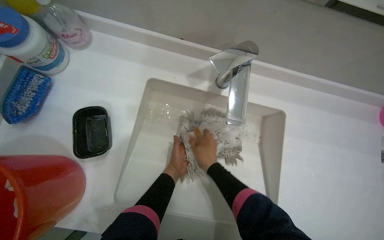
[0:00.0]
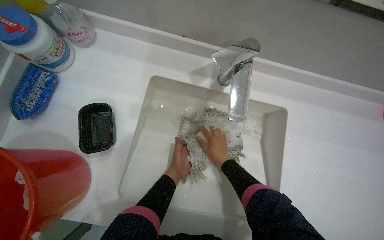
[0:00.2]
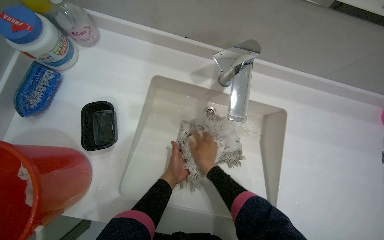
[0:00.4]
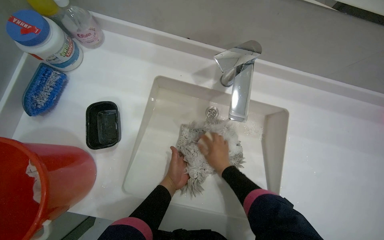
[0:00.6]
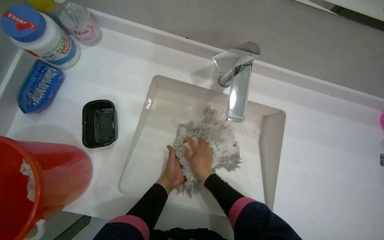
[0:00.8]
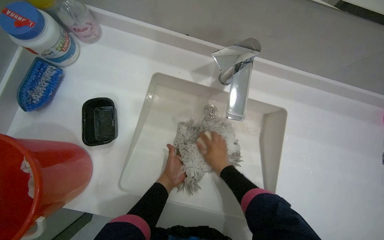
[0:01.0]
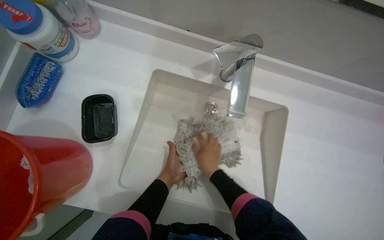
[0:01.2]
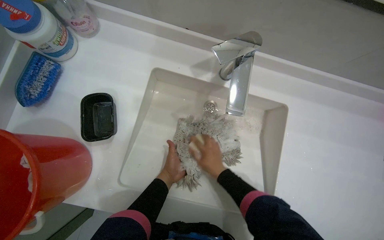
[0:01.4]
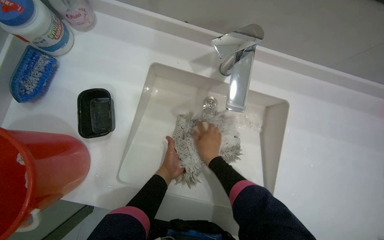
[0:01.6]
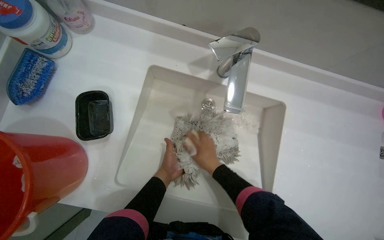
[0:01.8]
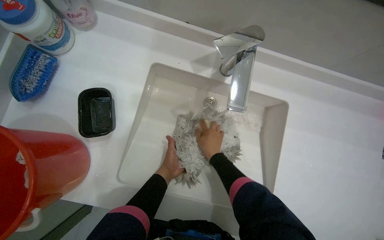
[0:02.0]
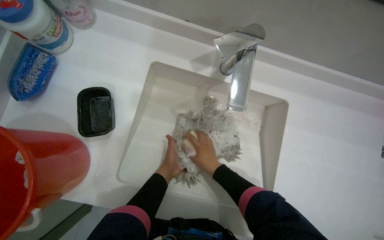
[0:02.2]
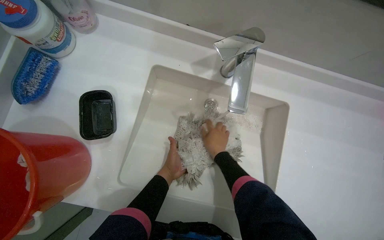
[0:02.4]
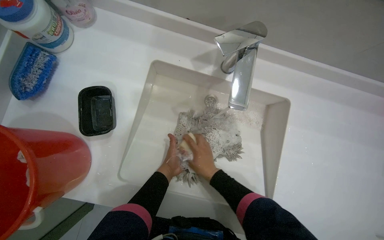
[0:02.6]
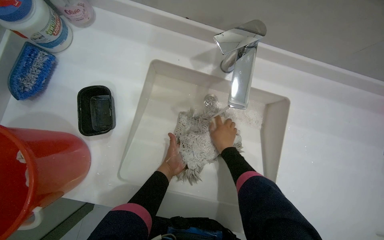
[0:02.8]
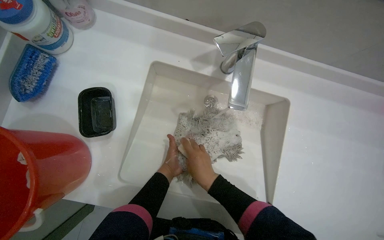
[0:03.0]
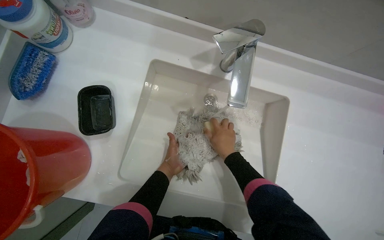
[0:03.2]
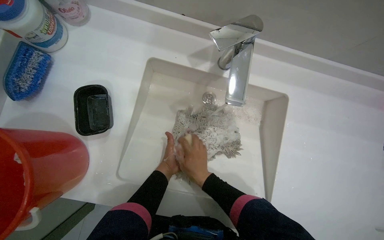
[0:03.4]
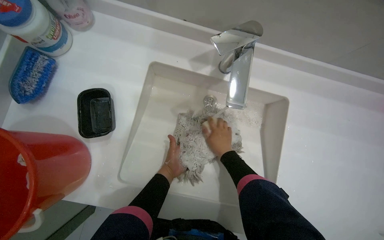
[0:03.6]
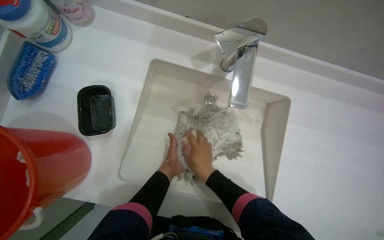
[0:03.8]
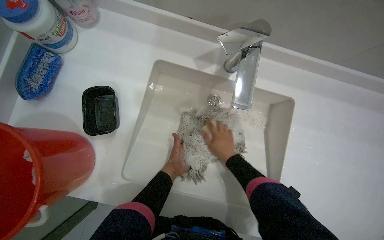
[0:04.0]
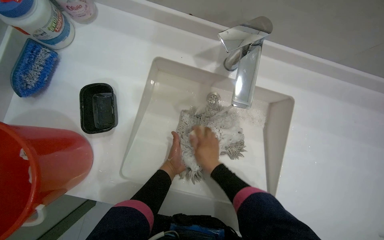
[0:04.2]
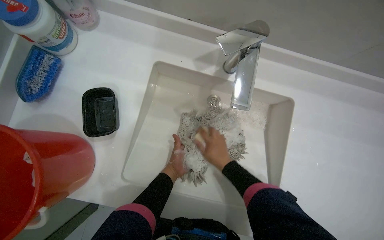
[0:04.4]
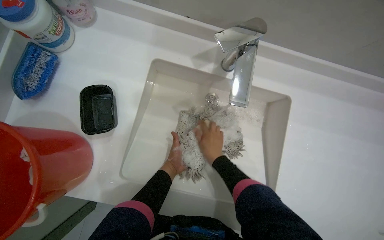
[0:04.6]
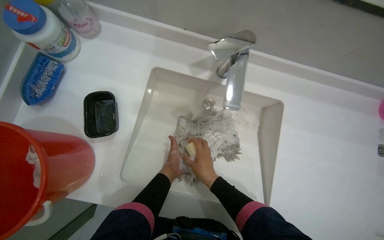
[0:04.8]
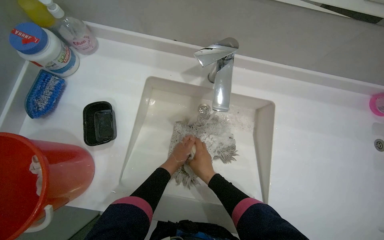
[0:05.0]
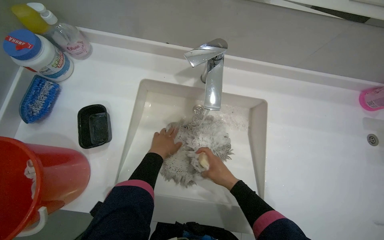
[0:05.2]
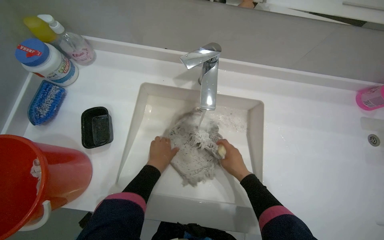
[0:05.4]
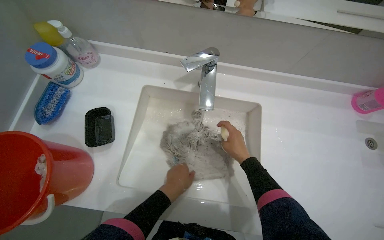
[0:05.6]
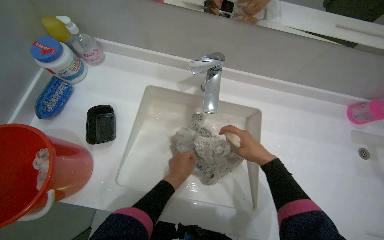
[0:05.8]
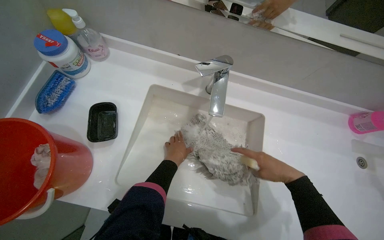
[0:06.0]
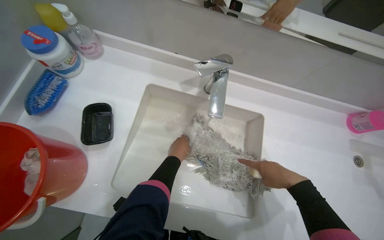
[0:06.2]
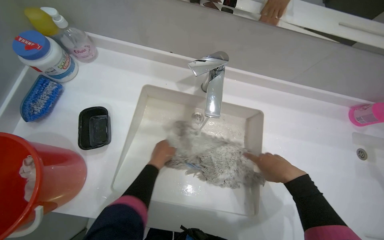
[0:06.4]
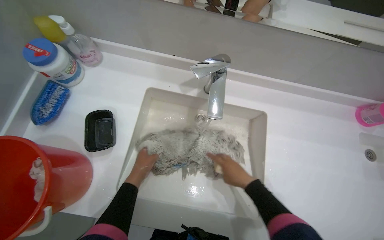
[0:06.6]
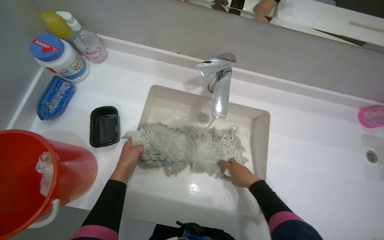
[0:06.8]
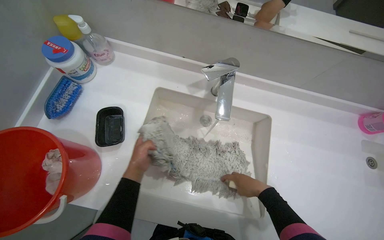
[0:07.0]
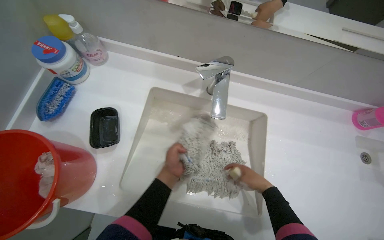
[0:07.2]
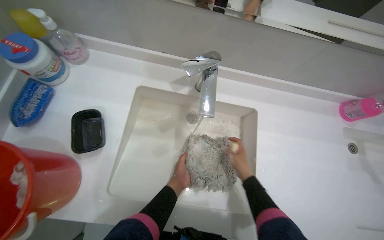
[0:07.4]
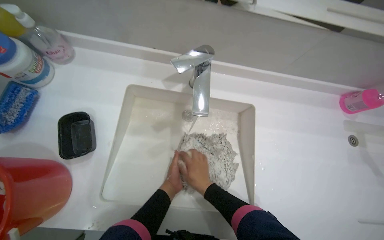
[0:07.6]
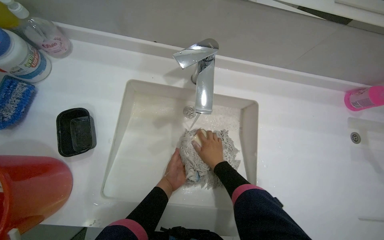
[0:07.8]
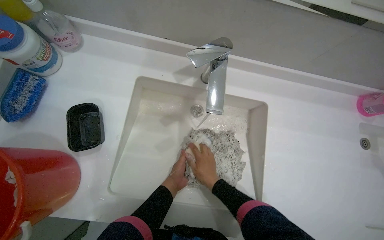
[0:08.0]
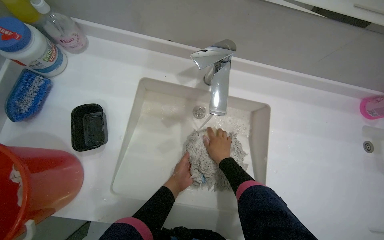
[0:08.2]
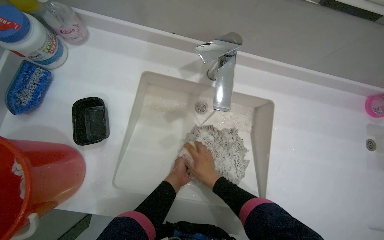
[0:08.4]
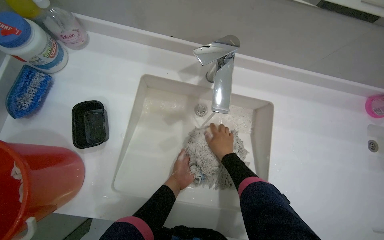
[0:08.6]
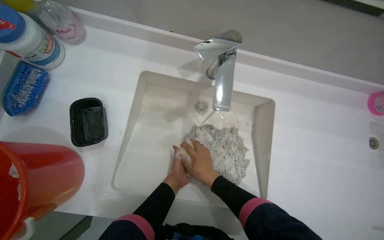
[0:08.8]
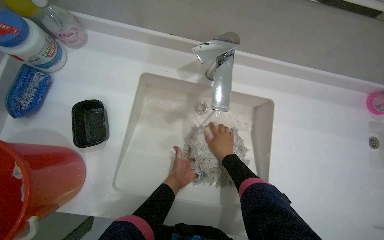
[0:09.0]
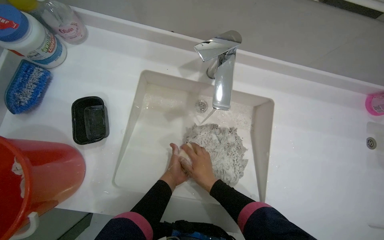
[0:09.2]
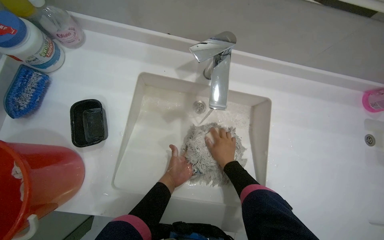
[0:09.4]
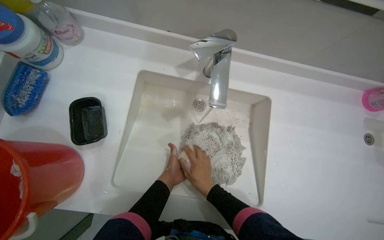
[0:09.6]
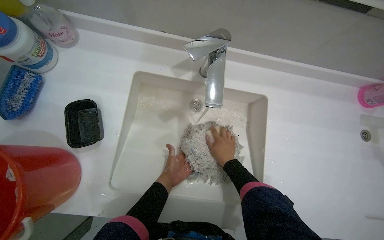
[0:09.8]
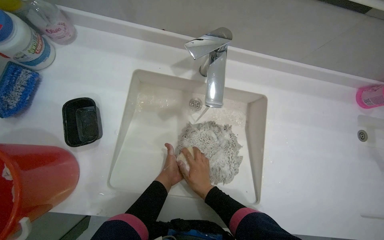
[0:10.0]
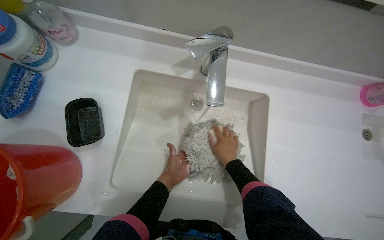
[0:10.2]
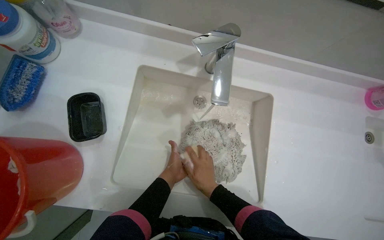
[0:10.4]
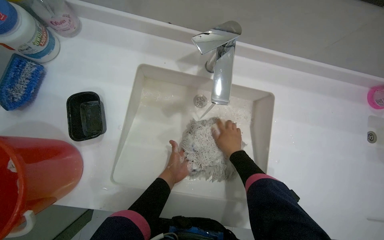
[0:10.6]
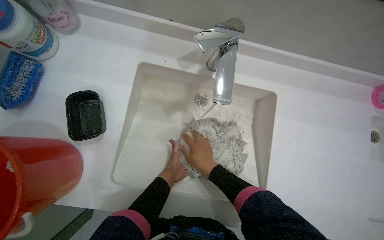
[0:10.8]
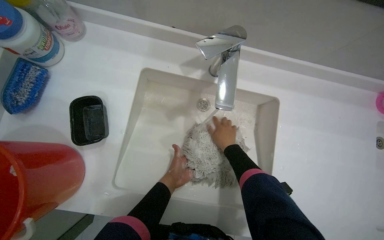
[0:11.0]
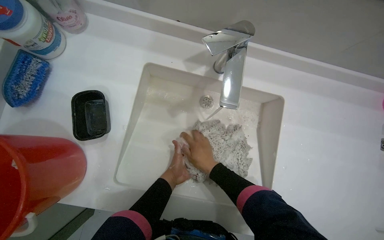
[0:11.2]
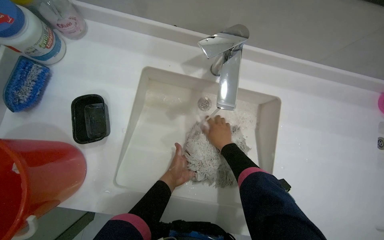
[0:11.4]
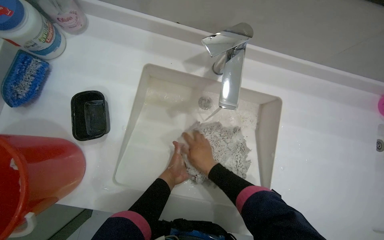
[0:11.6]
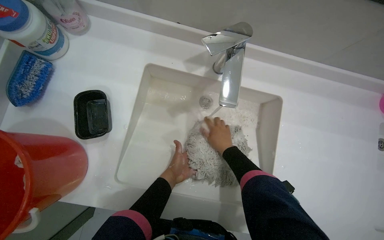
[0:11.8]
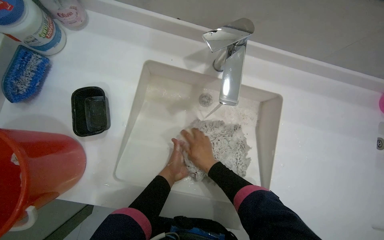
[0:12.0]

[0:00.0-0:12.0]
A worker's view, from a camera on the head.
Job: preparing cleaning supplies.
The whole recording: Washing mop head in sink. The worker rinses the mop head, then scrubs it with soap and a brush, and finally rinses it again in the sink.
0:00.0 to 0:03.0: The hands are busy where they are.
0:03.0 to 0:04.4: The right hand moves left and right over about 10 cm, changing direction 2 times.
0:04.4 to 0:06.0: The right hand moves to the right and nearer to the camera, about 25 cm. Meanwhile the left hand moves up and down the picture over approximately 10 cm, changing direction 2 times.
0:06.0 to 0:07.6: The left hand heads down the picture, covering roughly 10 cm, and reaches approximately 15 cm to the left, then returns. The right hand goes roughly 20 cm to the left and farther from the camera.
0:07.6 to 0:09.0: The hands work in one place, with small movements.
0:09.0 to 0:10.4: The right hand moves up and down the picture over about 10 cm, changing direction 2 times.
0:10.4 to 0:12.0: The right hand shifts some 10 cm up the picture.

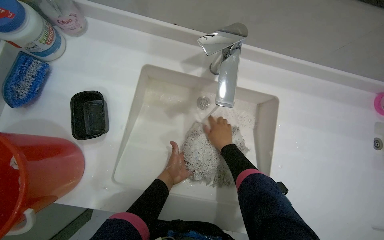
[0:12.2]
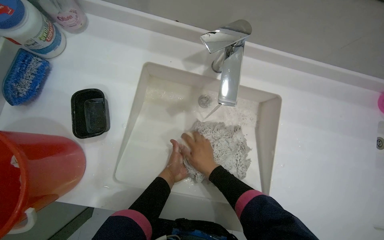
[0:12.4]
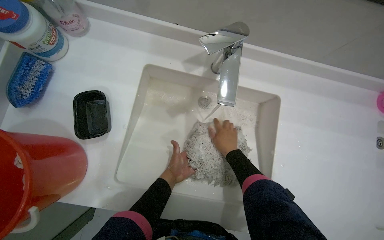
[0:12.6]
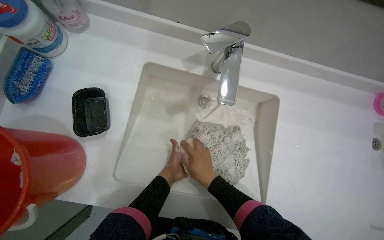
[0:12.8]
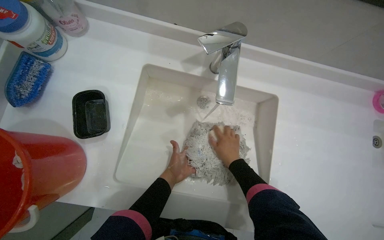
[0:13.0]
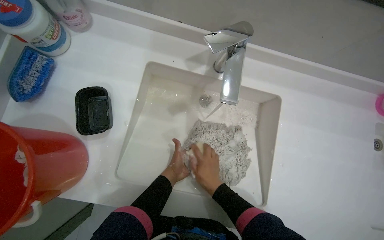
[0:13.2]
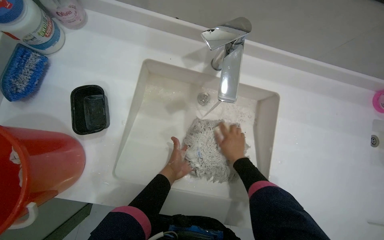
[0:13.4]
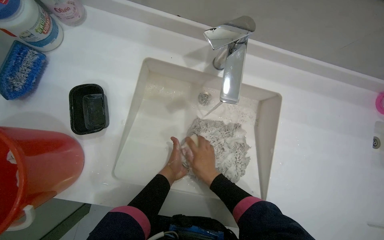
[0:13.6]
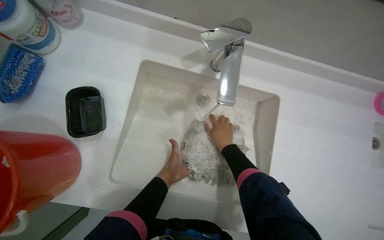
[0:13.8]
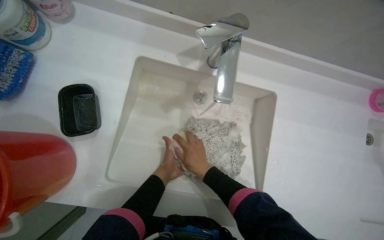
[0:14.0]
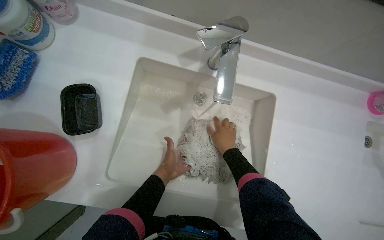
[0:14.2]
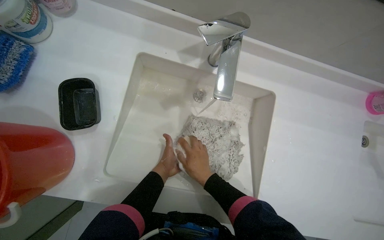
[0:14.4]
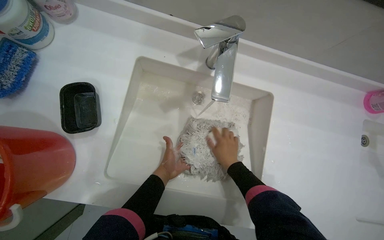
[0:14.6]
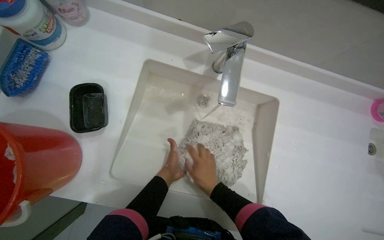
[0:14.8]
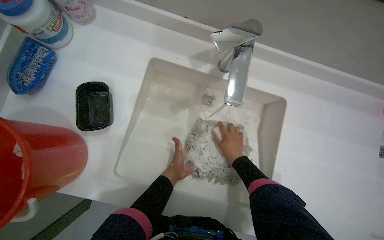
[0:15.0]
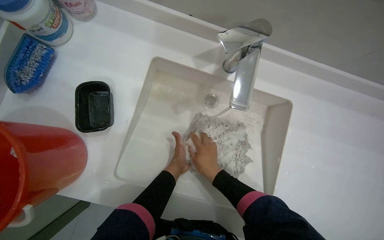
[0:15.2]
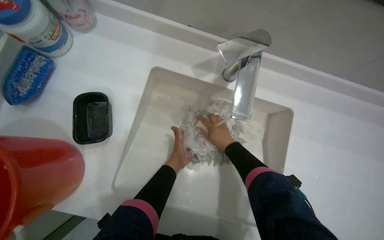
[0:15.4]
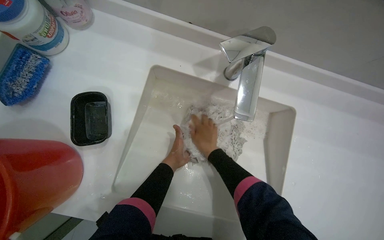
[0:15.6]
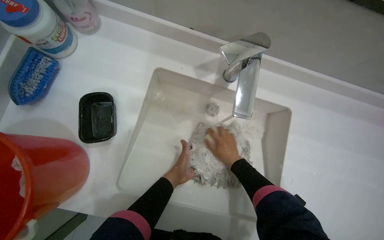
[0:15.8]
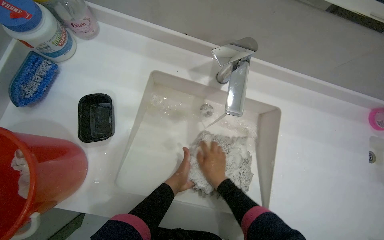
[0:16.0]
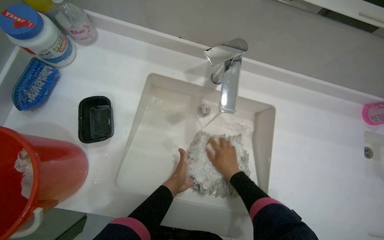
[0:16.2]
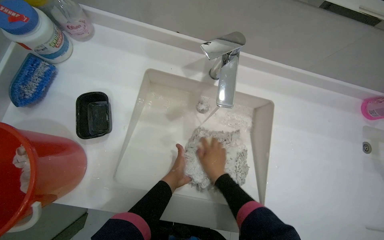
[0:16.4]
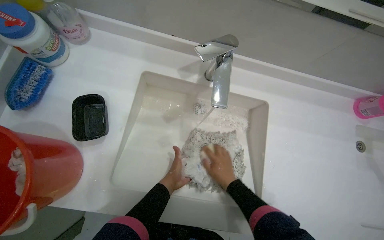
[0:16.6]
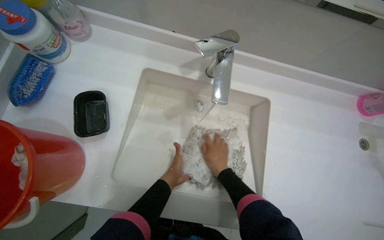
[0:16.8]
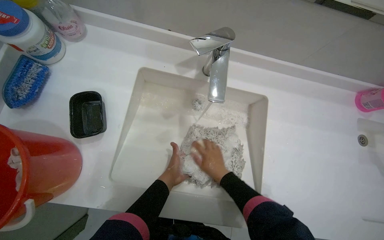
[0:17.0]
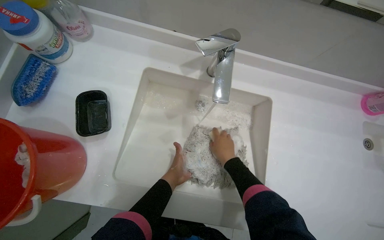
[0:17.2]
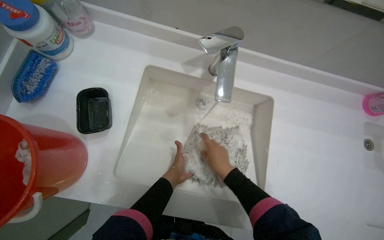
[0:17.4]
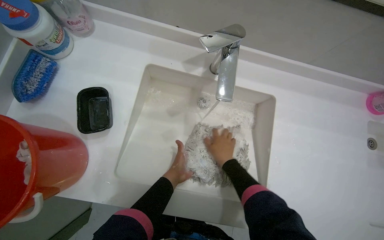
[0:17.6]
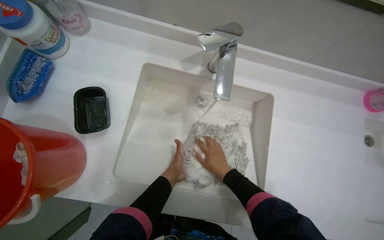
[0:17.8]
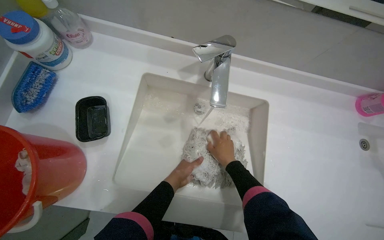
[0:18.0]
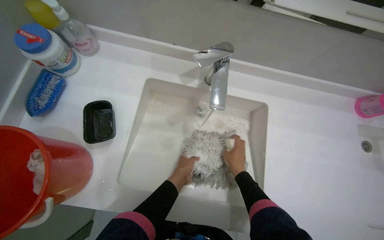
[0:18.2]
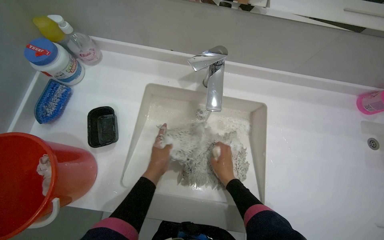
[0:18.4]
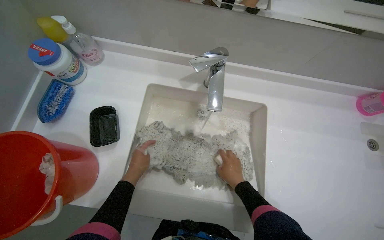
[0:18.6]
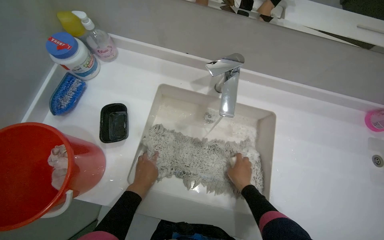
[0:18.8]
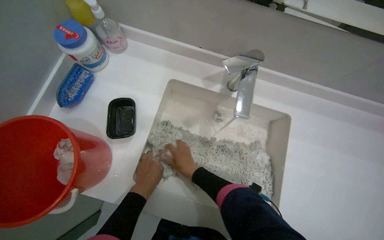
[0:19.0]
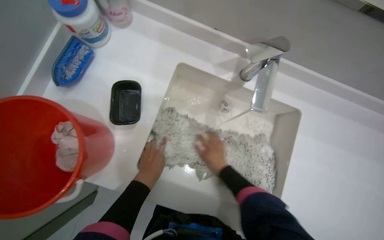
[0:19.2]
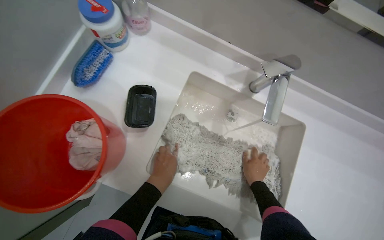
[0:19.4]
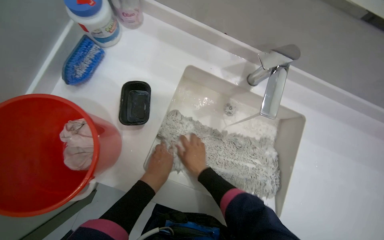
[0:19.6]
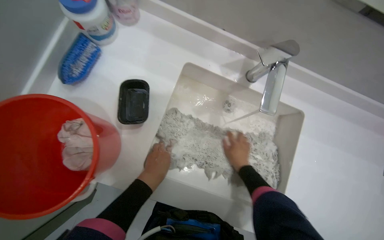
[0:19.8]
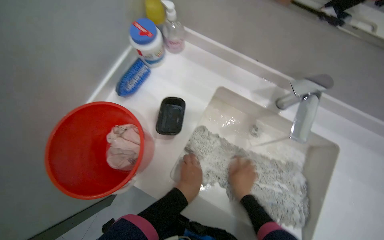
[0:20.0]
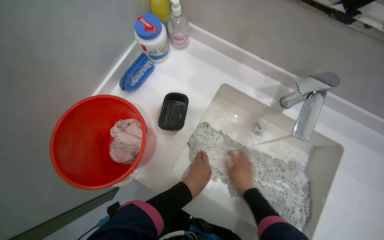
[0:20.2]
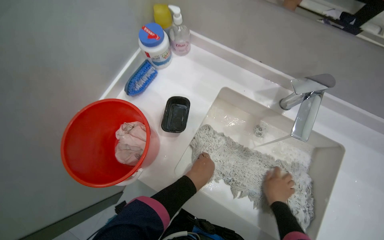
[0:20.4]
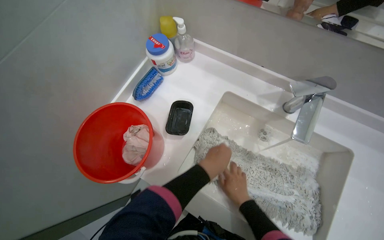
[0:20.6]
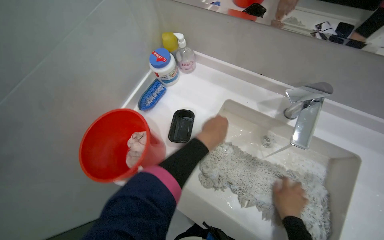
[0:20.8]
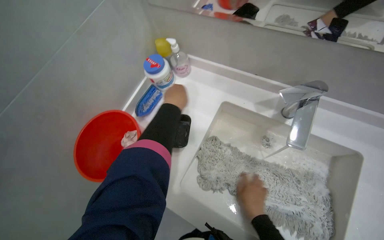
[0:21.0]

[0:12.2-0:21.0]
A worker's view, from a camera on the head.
Job: preparing cleaning supplies.
The whole recording: Washing mop head in sink. The worker rinses the mop head, then scrubs it with soap and a brush, and finally rinses it again in the sink.
0:12.2 to 0:13.6: The right hand travels down the picture by about 10 cm.
0:13.6 to 0:15.2: The right hand swings up and down the picture, some 10 cm each way, with 2 reversals.
0:16.6 to 0:18.0: The right hand goes approximately 10 cm farther from the camera.
0:18.0 to 0:19.6: The right hand reaches approximately 20 cm to the left, then returns. Meanwhile the left hand shifts about 10 cm nearer to the camera.
0:19.6 to 0:21.0: The camera is aimed about 20 degrees further to the left. The wearer looks approximately 15 degrees further upward. The left hand travels up the picture by roughly 30 cm; the right hand swings left and right, approximately 15 cm each way, with 3 reversals.
